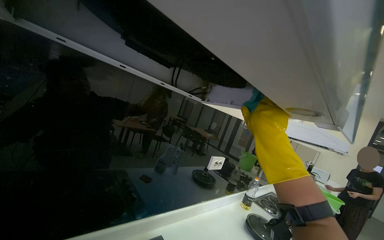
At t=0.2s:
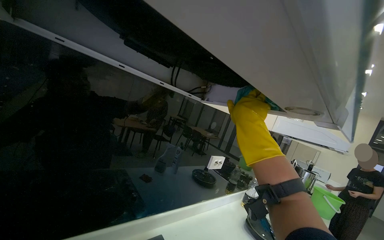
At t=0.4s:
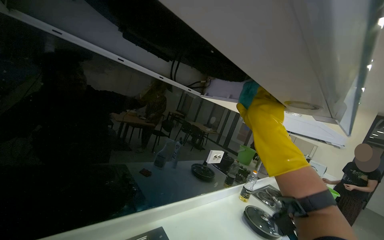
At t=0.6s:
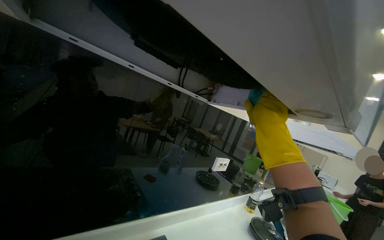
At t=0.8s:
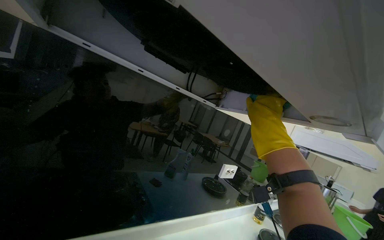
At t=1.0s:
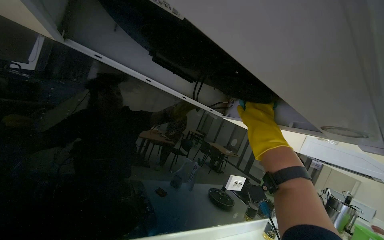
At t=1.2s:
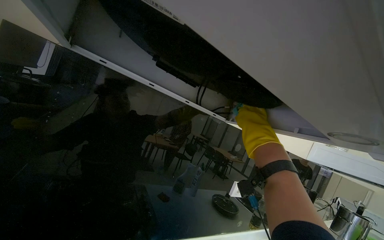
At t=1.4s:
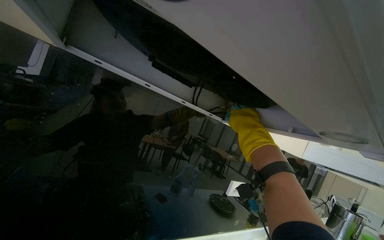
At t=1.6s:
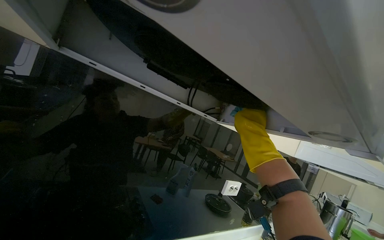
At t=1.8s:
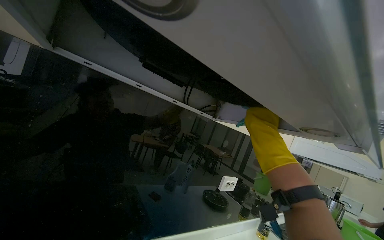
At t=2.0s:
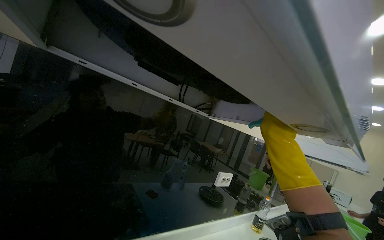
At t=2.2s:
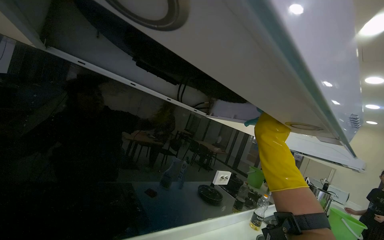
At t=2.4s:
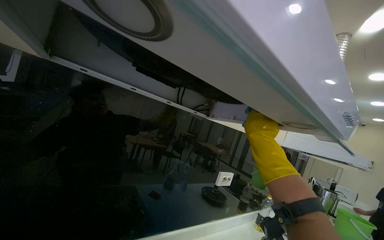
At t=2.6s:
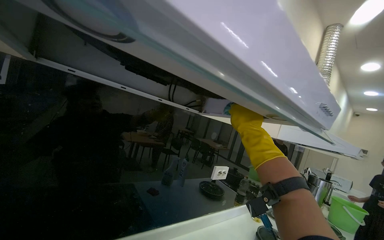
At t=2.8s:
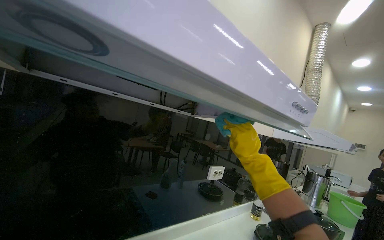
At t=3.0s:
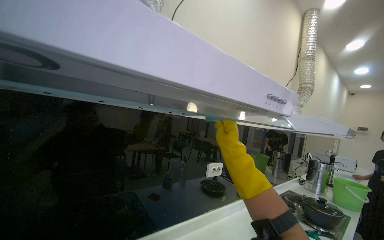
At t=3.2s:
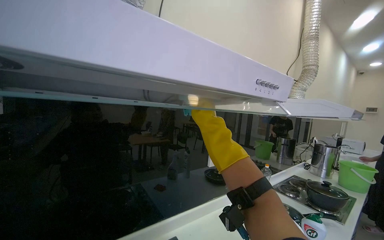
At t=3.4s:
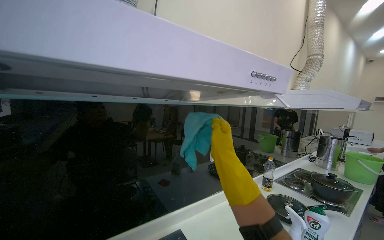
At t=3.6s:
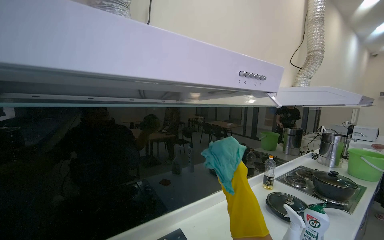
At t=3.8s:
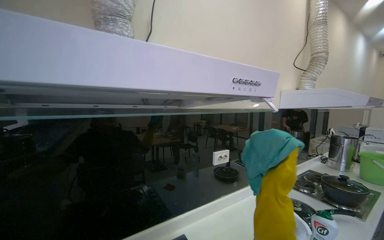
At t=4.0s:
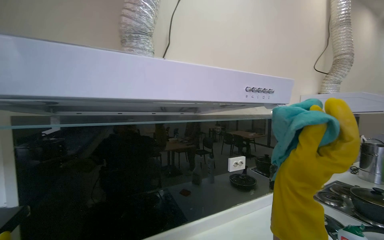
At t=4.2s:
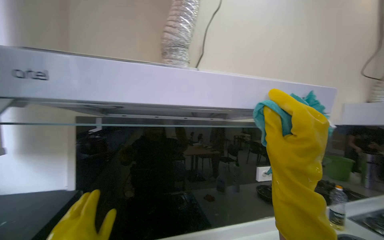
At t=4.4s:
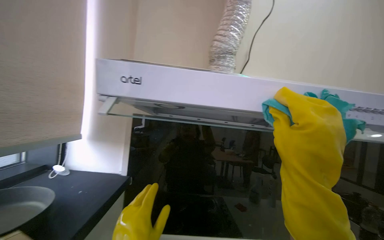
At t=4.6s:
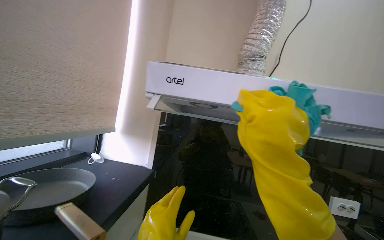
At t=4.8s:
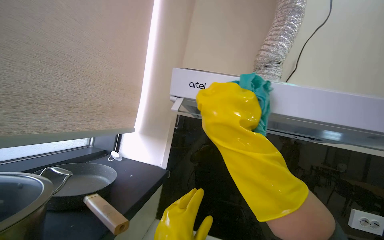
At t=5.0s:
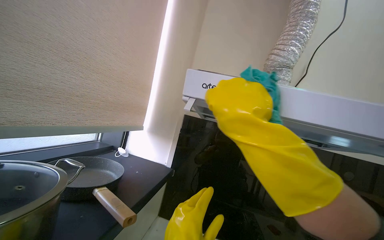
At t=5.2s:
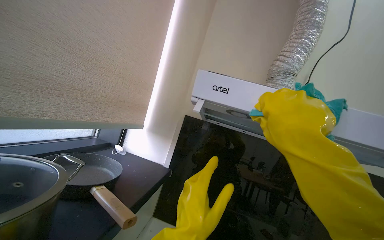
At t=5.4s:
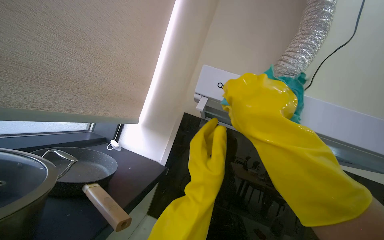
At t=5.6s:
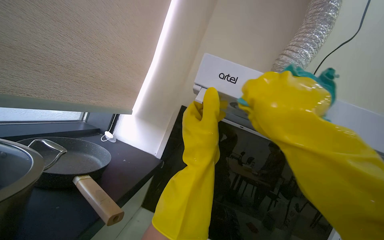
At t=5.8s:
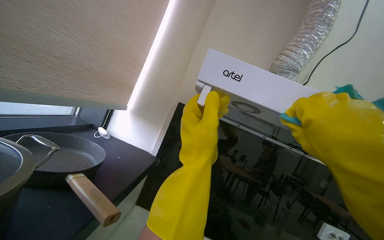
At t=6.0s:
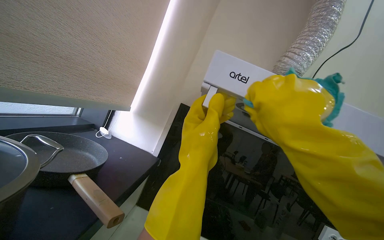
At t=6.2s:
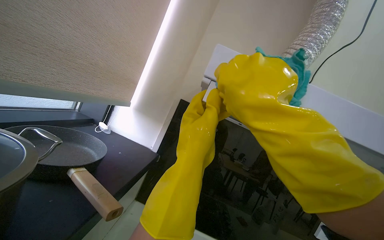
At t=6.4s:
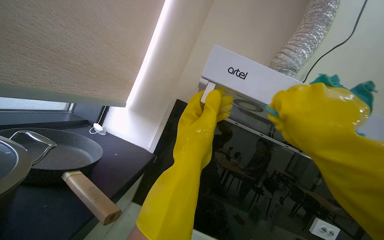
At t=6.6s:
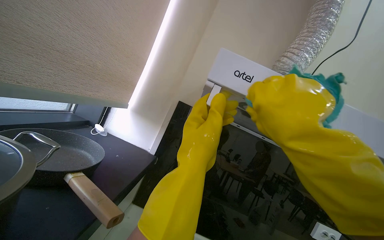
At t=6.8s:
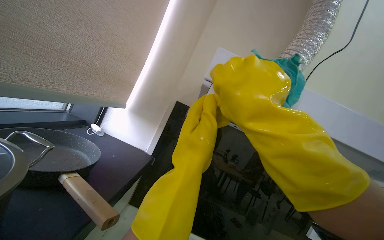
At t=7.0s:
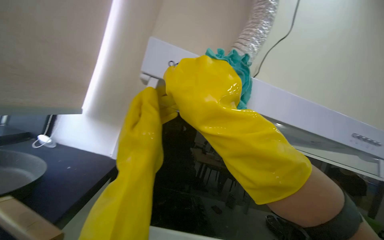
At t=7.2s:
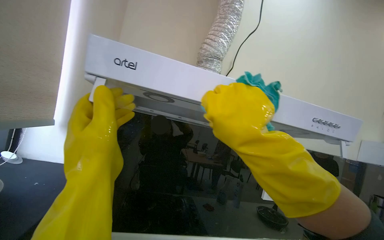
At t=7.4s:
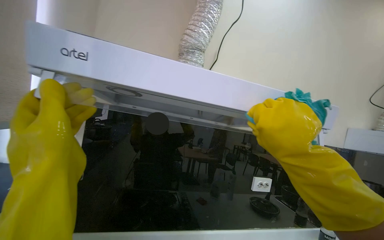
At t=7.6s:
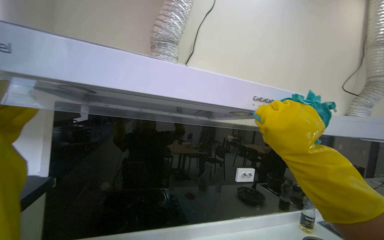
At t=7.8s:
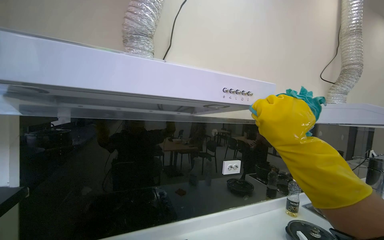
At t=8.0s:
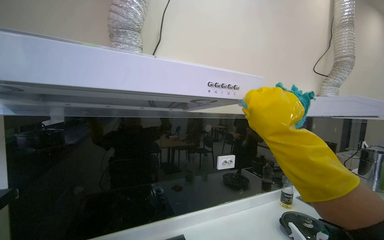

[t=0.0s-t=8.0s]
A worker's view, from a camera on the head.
Job: cleaning kitchen.
The whole recording: Wiping kitchen range hood and stovetop. The worker wipes the kitchen range hood and stovetop with a cleaning cloth and sponge.
t=0.0s to t=1.6s: The right hand goes some 20 cm farther from the camera.
t=1.6s to t=3.2s: The right hand heads nearer to the camera, covering approximately 20 cm.
t=3.2s to t=4.8s: The camera is aimed about 45 degrees further to the left.
t=4.8s to t=6.4s: The right hand is displaced farther from the camera by roughly 15 cm.
t=6.4s to t=8.0s: The wearer's head swings roughly 30 degrees to the right. The right hand is displaced down the picture by some 25 cm.

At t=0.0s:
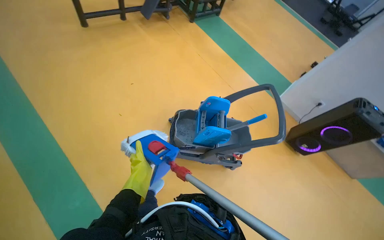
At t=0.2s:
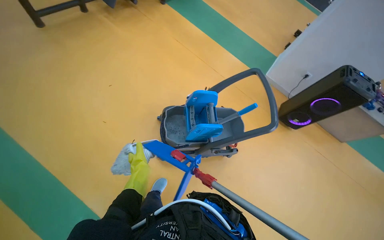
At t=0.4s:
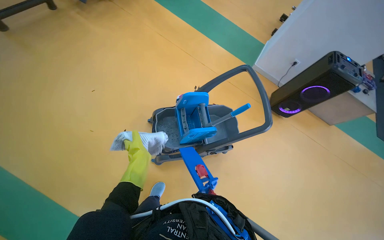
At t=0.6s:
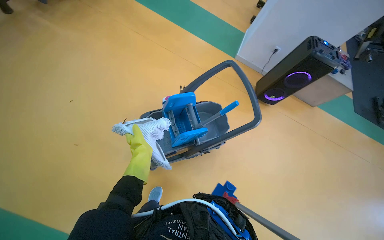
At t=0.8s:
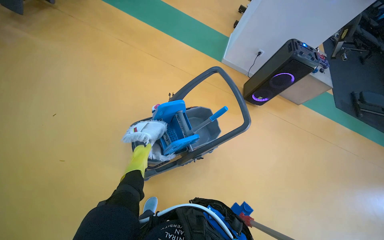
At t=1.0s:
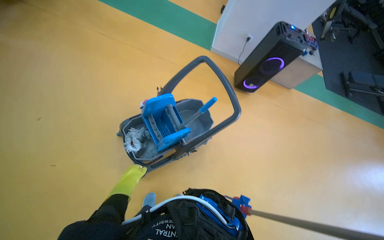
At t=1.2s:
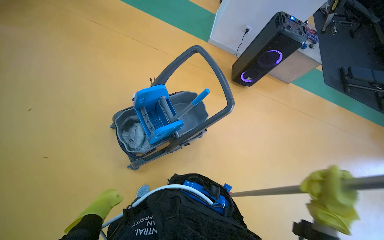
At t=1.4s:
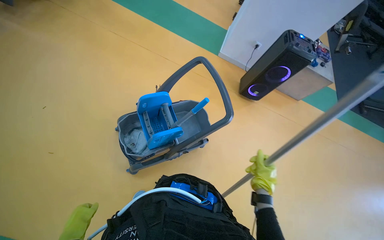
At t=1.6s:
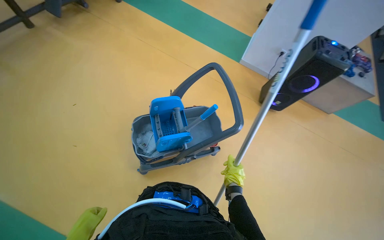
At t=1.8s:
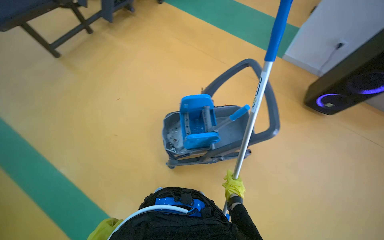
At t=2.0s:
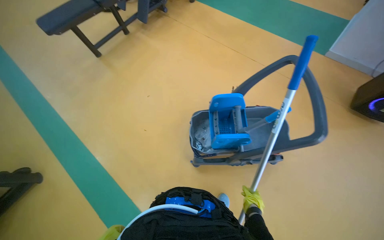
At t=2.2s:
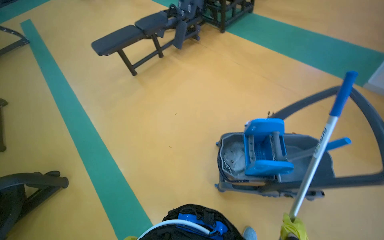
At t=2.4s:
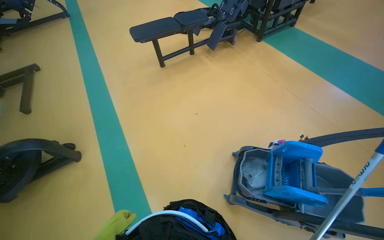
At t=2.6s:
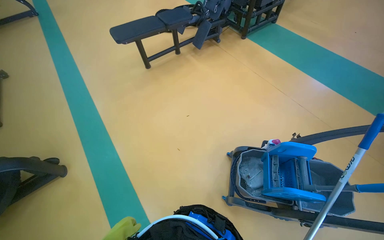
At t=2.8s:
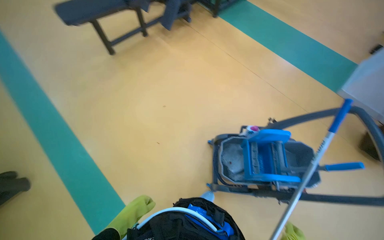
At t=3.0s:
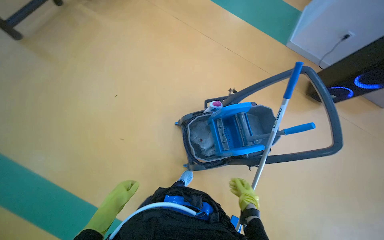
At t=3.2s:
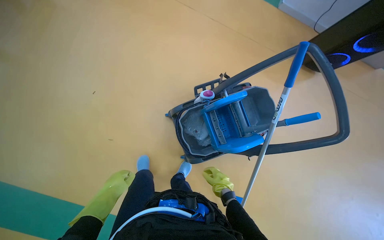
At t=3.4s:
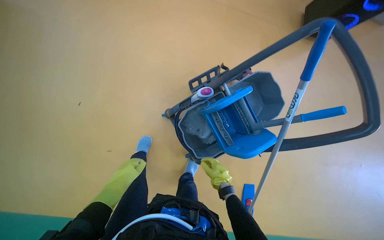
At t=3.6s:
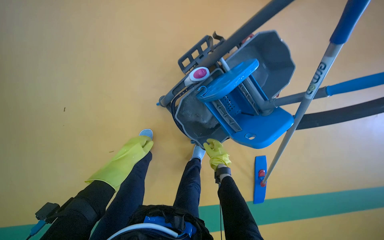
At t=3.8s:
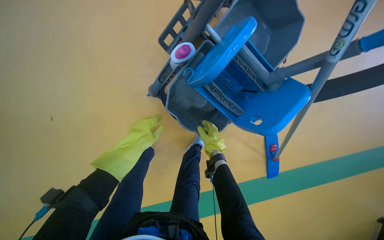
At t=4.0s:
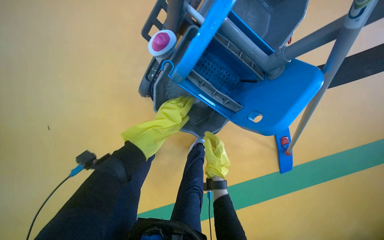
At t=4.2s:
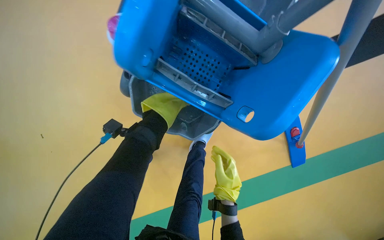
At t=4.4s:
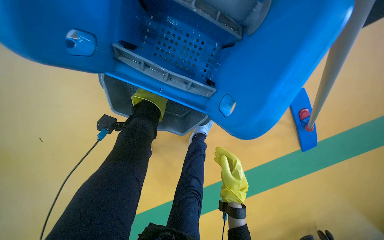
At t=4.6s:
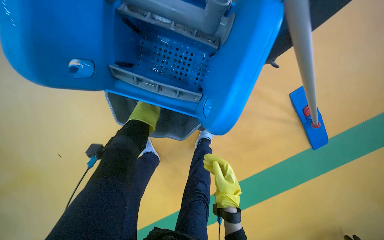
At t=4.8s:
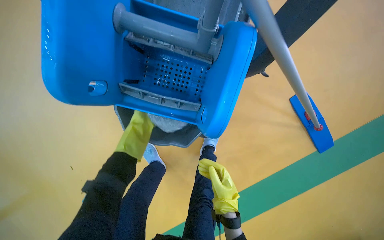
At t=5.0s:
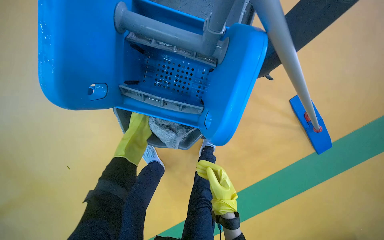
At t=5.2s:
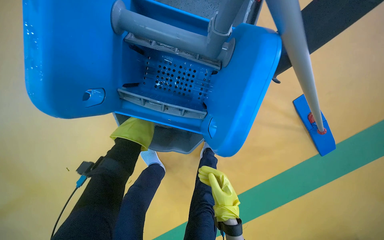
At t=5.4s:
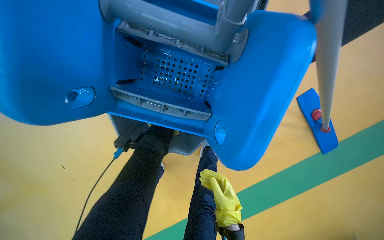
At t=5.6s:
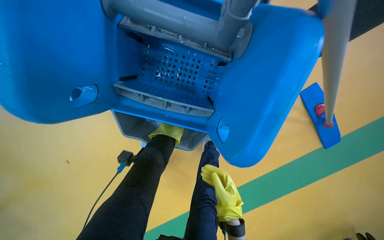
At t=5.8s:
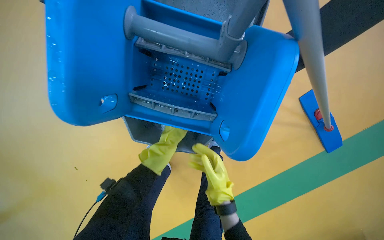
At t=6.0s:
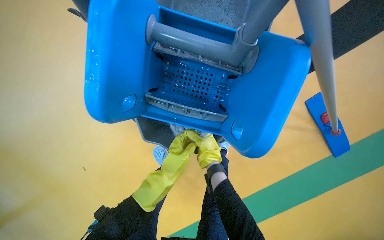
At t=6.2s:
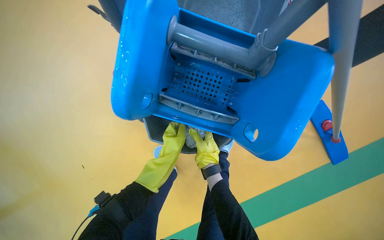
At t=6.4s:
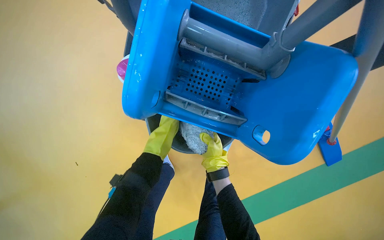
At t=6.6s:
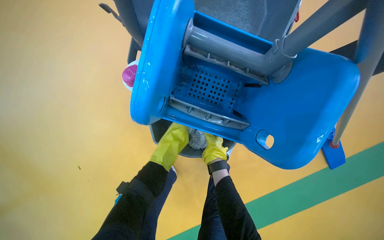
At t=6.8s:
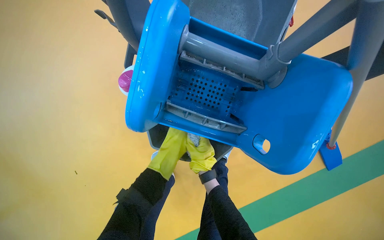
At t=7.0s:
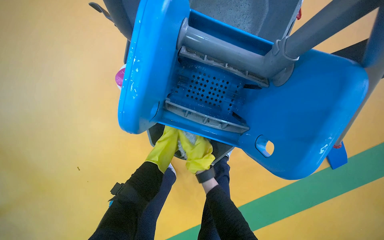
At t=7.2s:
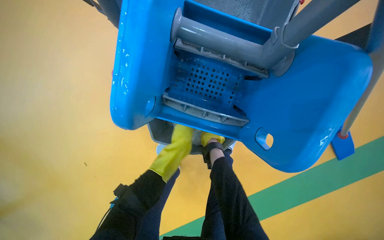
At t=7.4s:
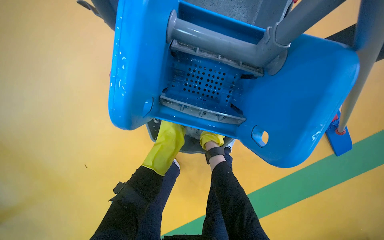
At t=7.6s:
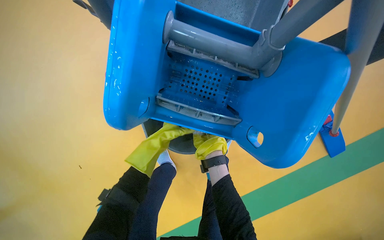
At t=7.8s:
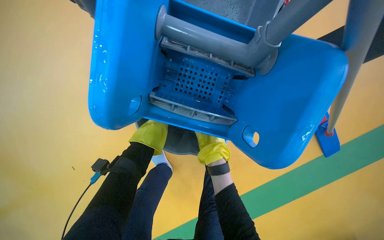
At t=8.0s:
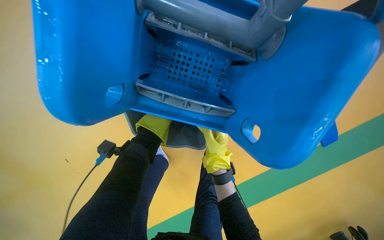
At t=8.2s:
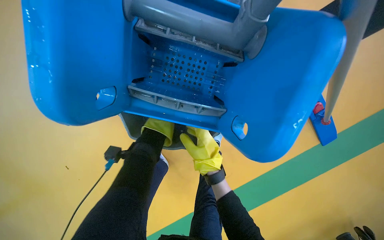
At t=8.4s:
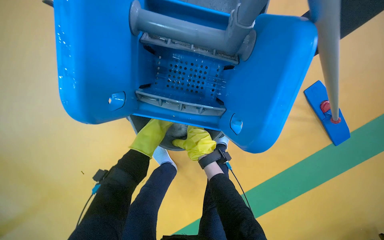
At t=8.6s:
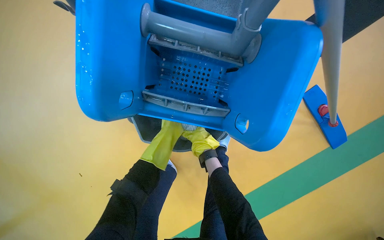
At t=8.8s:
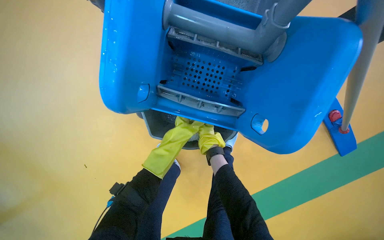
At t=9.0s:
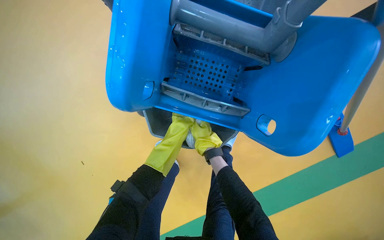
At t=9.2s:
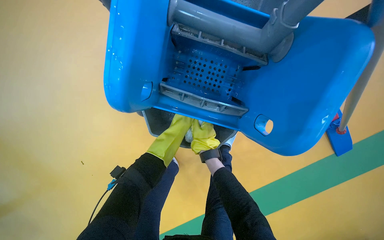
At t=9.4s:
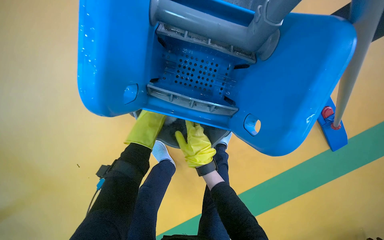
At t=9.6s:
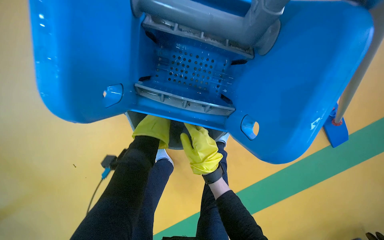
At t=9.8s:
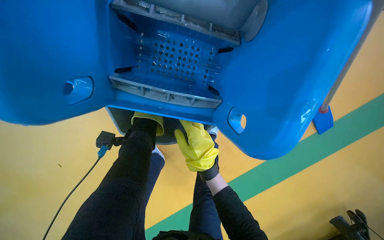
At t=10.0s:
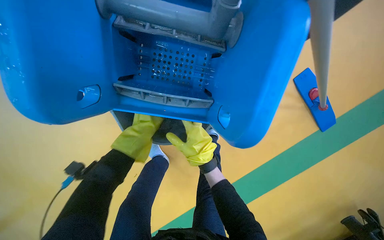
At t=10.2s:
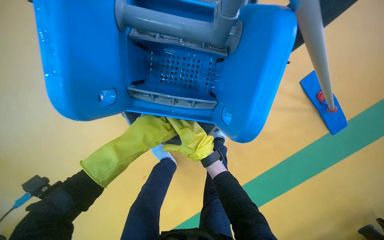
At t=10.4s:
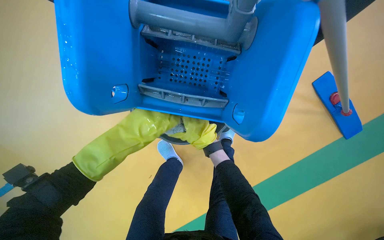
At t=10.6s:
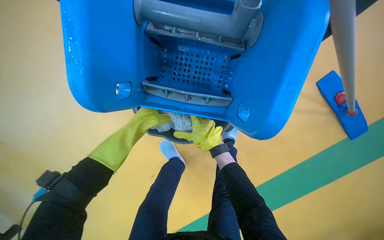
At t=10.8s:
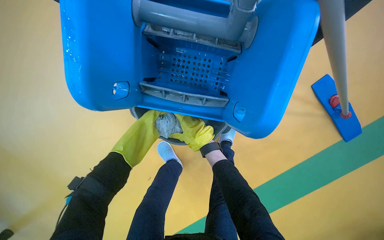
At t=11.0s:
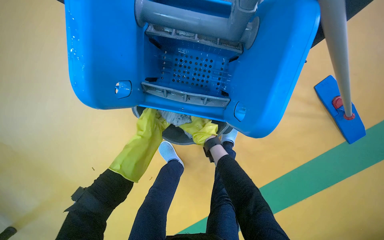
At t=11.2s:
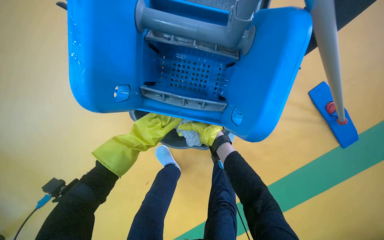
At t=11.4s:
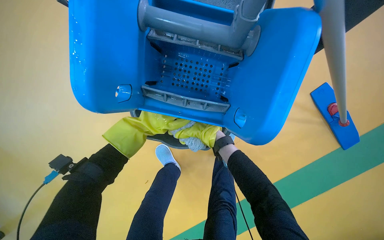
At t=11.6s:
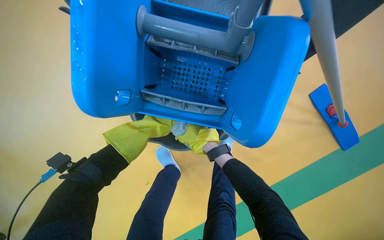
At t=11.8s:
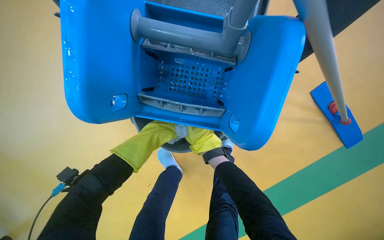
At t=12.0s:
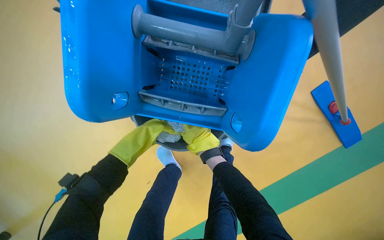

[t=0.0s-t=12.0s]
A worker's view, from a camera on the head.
Job: preparing cleaning supplies.
The whole recording: Wringing mop head. The worker wrings the mop head using the cleaning cart.
t=1.6s to t=3.0s: The camera pitches downward, by about 15 degrees.
t=3.0s to t=4.4s: The wearer moves approximately 70 cm. The wearer looks some 45 degrees further downward. The scene turns about 50 degrees counterclockwise in the picture.
t=4.4s to t=6.0s: The right hand heads farther from the camera and up the picture, covering about 15 cm.
t=6.0s to t=7.6s: The right hand goes farther from the camera and returns, roughly 15 cm each way.
t=7.6s to t=9.0s: The right hand swings nearer and farther, approximately 20 cm each way, with 2 reversals. The left hand goes nearer and farther, some 10 cm each way, reversing 2 times.
t=9.0s to t=10.4s: The right hand moves some 20 cm nearer to the camera and comes back; the left hand moves nearer to the camera, about 20 cm.
t=10.4s to t=12.0s: The right hand goes nearer and farther, approximately 15 cm each way, reversing 2 times.
